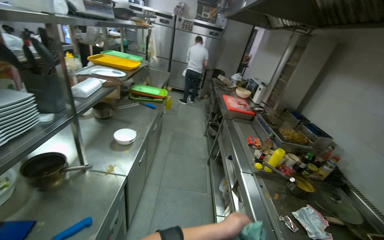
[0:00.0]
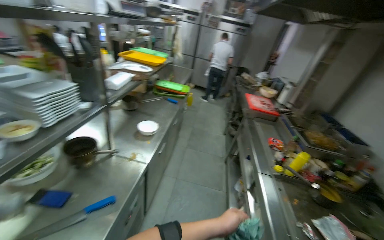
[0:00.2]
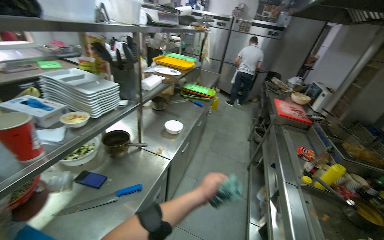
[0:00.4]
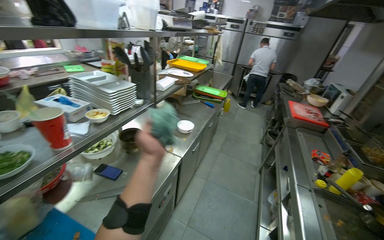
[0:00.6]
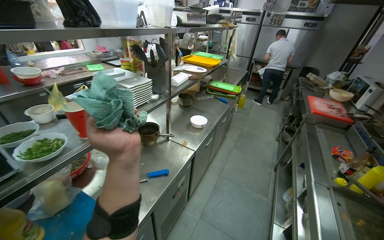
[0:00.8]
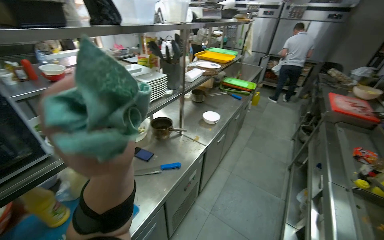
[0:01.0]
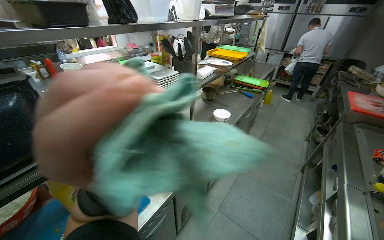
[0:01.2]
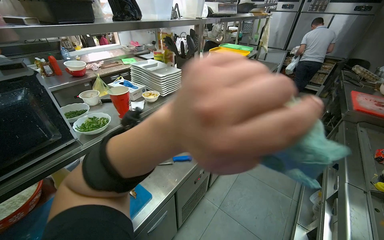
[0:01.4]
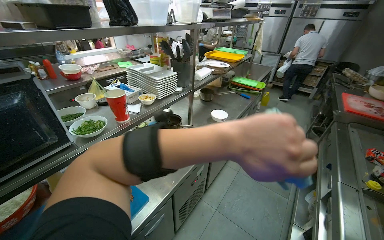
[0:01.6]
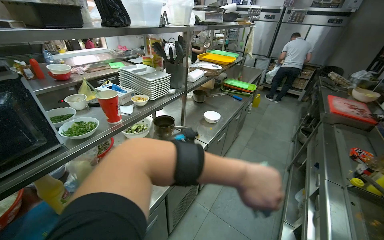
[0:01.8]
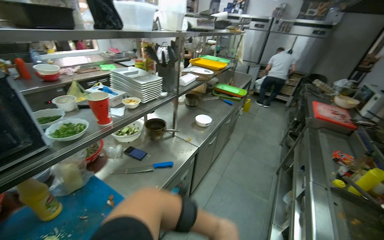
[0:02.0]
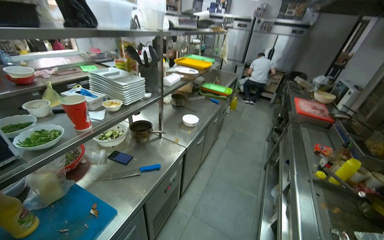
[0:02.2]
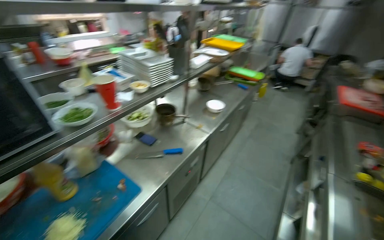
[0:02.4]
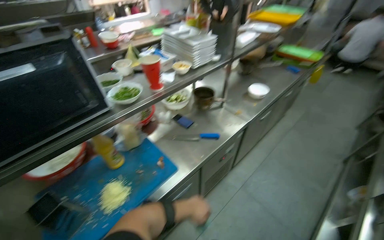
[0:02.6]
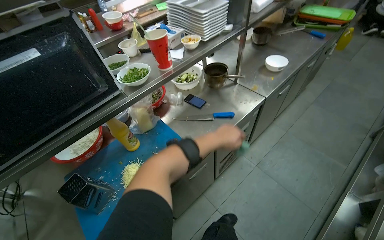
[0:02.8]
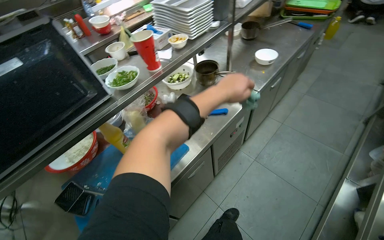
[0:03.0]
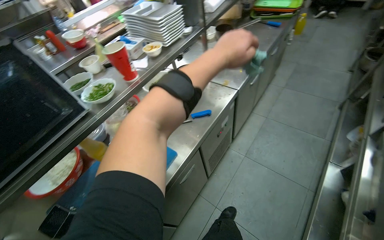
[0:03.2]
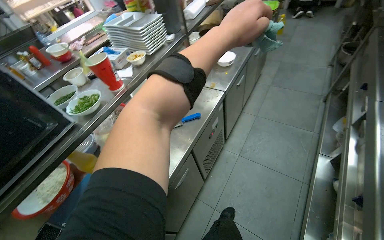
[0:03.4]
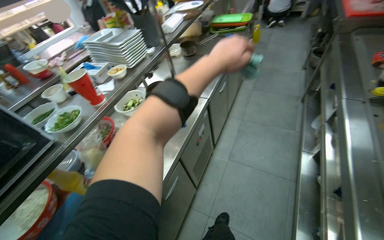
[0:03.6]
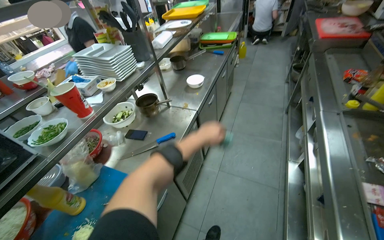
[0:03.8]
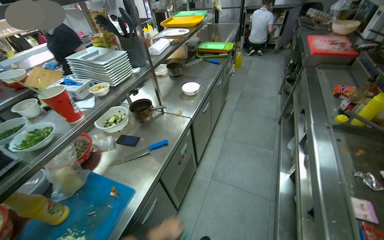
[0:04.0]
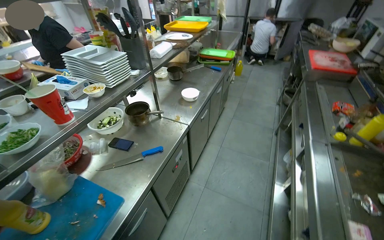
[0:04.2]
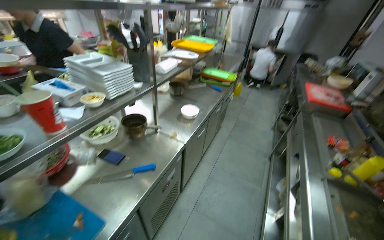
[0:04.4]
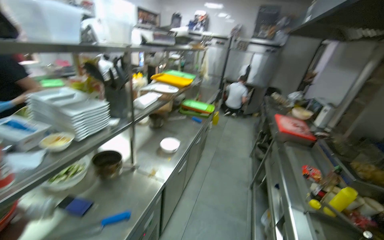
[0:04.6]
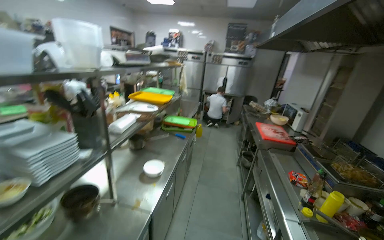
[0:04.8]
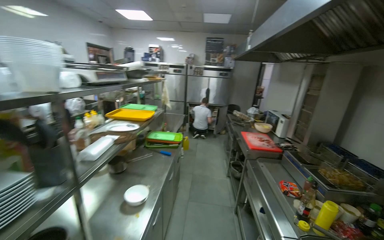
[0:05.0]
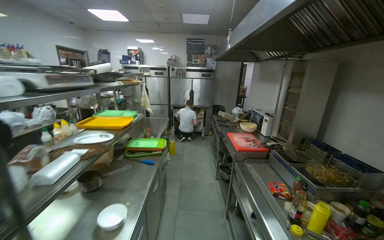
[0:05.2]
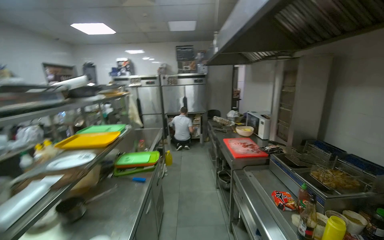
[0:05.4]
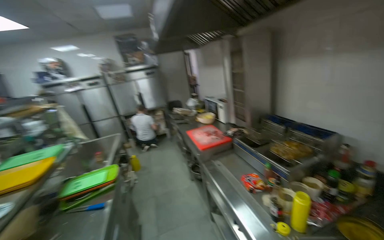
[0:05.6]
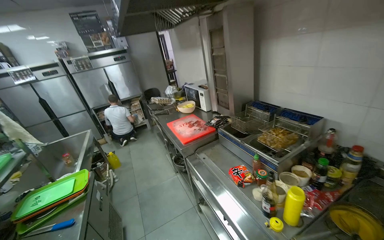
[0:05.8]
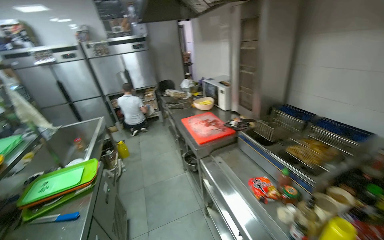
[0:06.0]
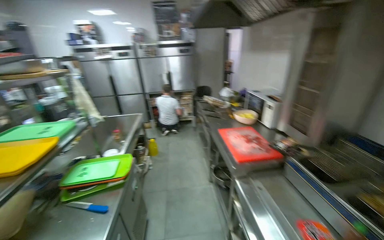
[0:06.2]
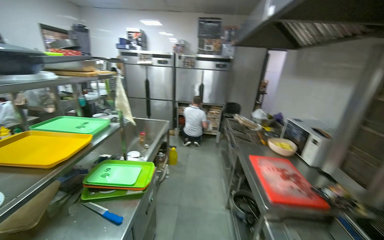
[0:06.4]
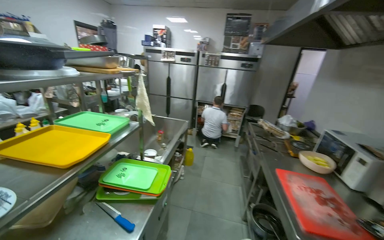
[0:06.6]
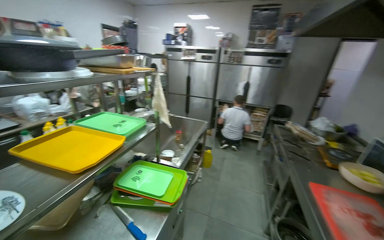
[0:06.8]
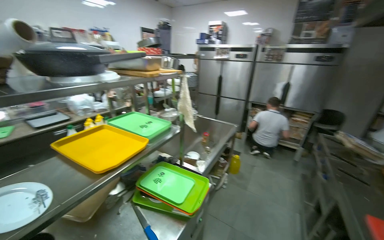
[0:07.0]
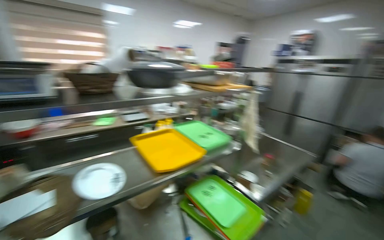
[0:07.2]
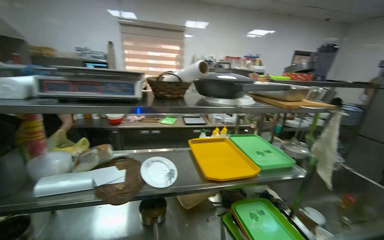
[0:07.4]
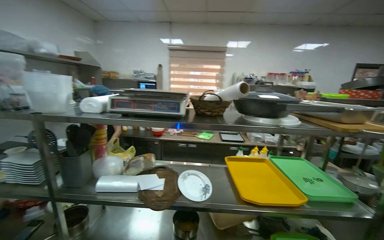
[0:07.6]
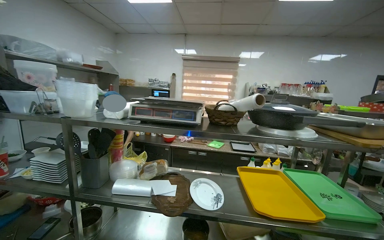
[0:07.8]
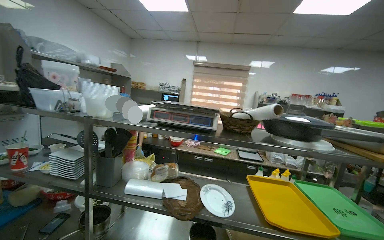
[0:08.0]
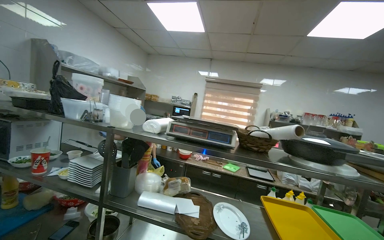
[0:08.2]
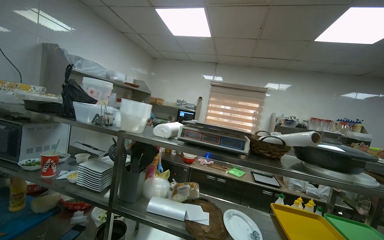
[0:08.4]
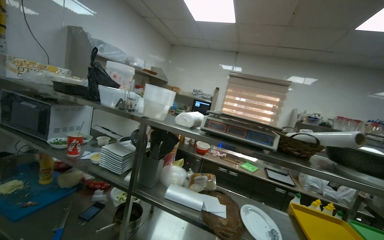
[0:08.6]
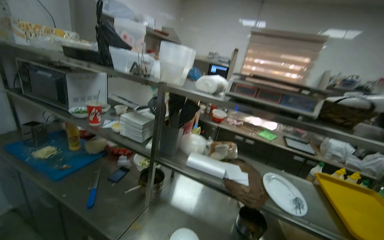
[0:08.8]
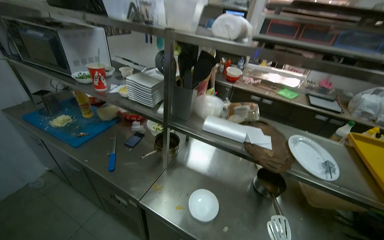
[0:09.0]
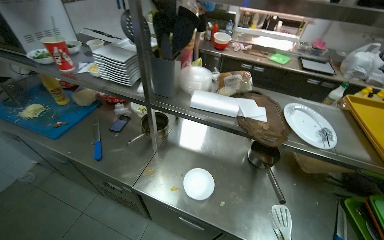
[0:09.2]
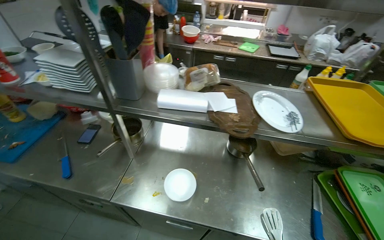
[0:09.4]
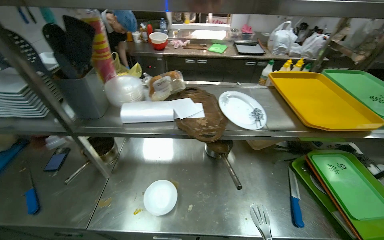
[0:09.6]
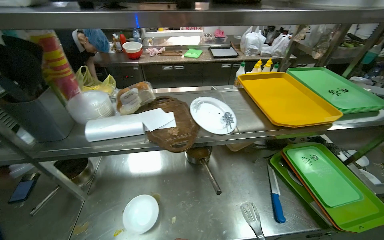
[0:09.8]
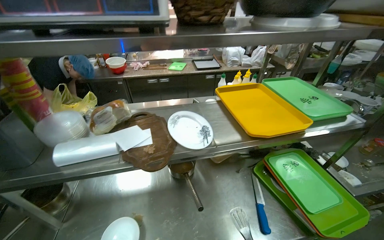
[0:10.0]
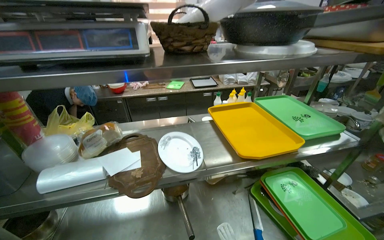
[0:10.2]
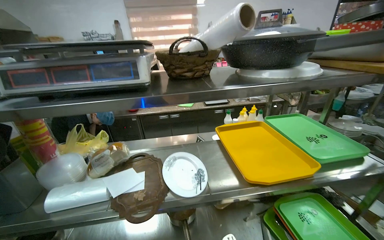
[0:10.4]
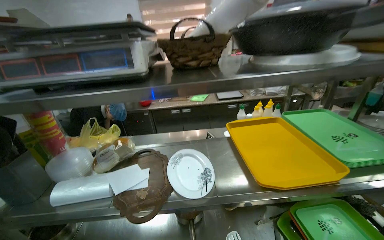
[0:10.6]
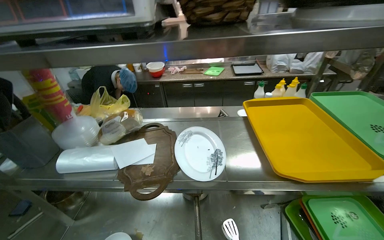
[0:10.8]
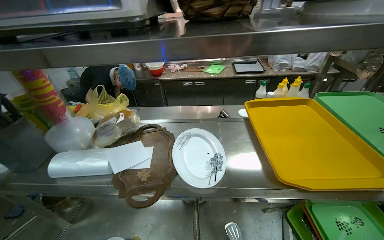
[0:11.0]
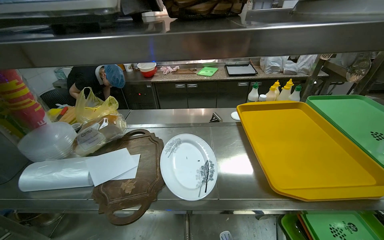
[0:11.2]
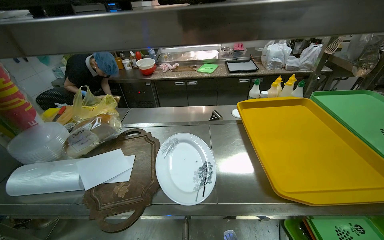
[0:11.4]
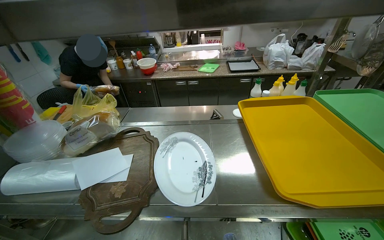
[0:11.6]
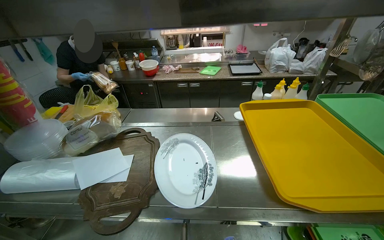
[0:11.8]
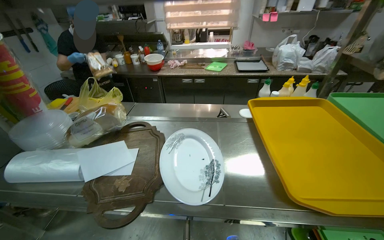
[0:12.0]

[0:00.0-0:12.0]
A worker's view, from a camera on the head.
Job: cooking food.
The whole recording: Cooking ingredients in pot. The worker stirs and adds ingredients to a pot on the stove.
0:00.0 to 0:01.6: The wearer's head swings roughly 35 degrees to the left.
0:01.6 to 0:03.0: The wearer looks some 15 degrees further downward.
0:03.0 to 0:04.4: The camera sweeps to the right, by approximately 20 degrees. The view tips upward by about 20 degrees.
0:04.4 to 0:06.0: The wearer moves roughly 80 cm. The head turns to the right by roughly 50 degrees.
0:06.0 to 0:07.6: The camera travels roughly 50 cm. The wearer's head swings approximately 115 degrees to the left. The view tilts approximately 15 degrees upward.
0:07.6 to 0:09.0: The view pans to the left by some 25 degrees. The view tips downward by about 20 degrees.
0:09.0 to 0:10.4: The head turns to the right by about 35 degrees.
0:10.4 to 0:12.0: The camera pitches downward, by about 15 degrees.

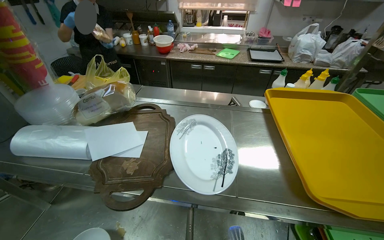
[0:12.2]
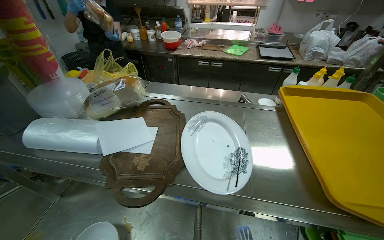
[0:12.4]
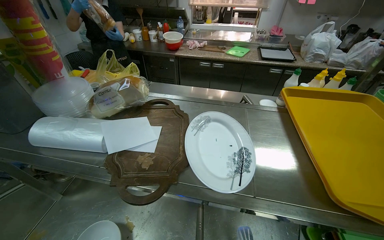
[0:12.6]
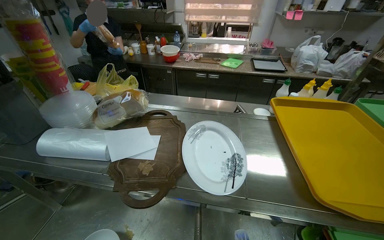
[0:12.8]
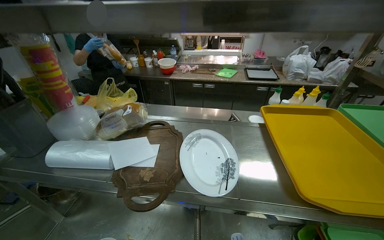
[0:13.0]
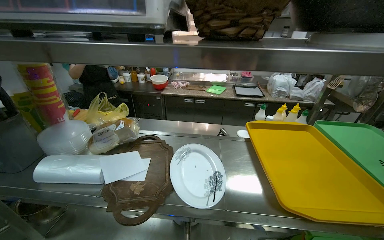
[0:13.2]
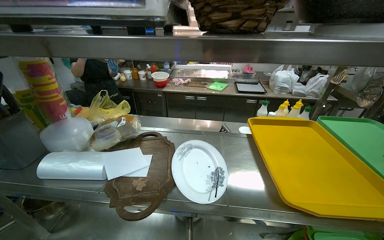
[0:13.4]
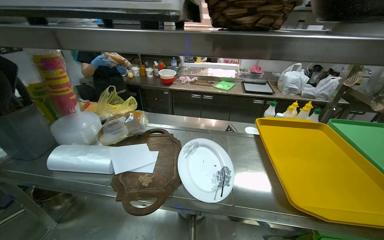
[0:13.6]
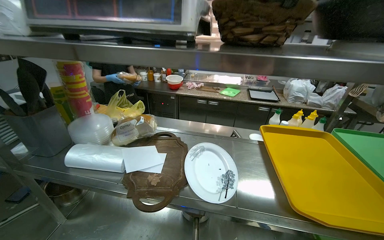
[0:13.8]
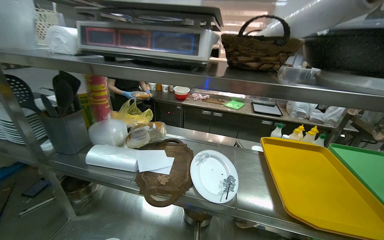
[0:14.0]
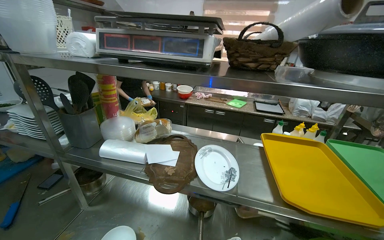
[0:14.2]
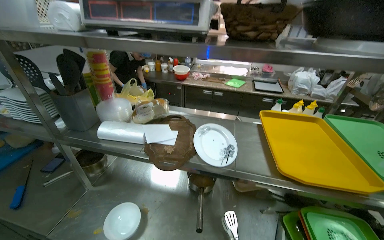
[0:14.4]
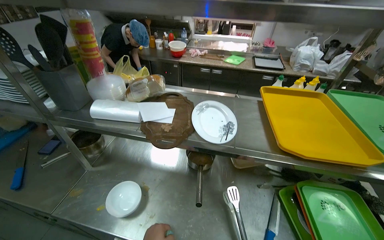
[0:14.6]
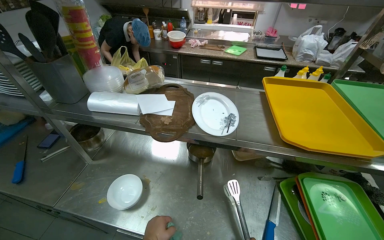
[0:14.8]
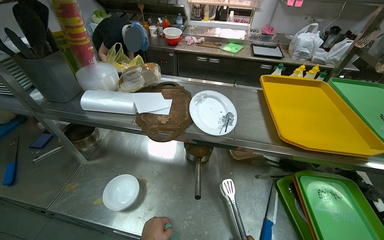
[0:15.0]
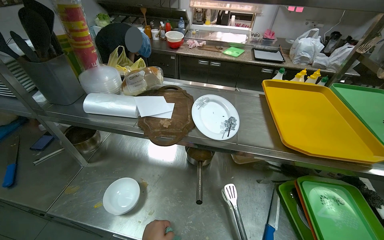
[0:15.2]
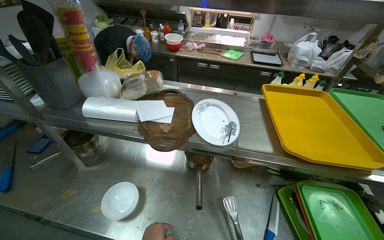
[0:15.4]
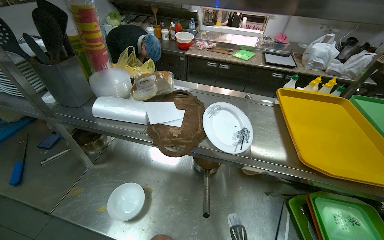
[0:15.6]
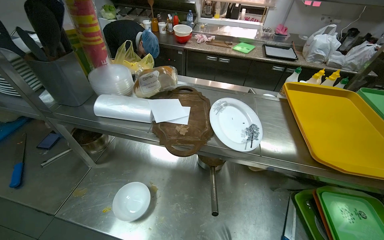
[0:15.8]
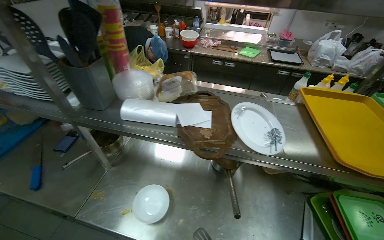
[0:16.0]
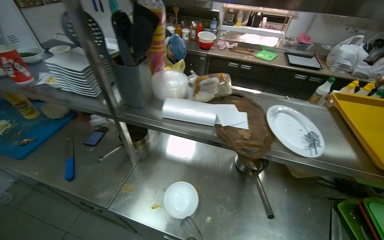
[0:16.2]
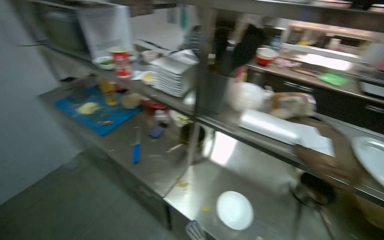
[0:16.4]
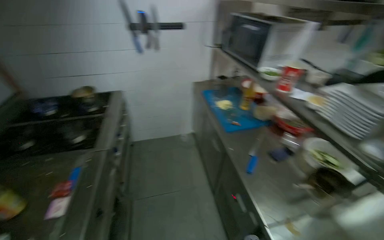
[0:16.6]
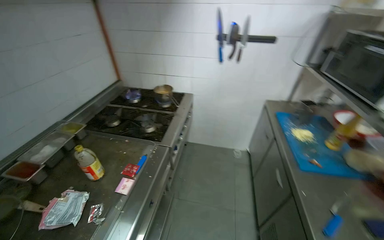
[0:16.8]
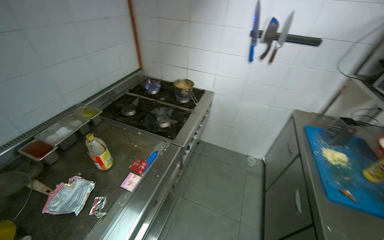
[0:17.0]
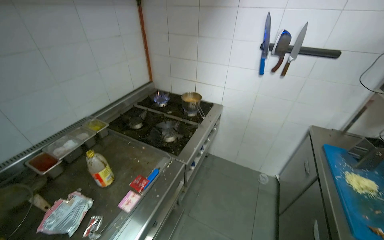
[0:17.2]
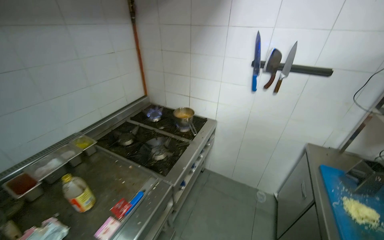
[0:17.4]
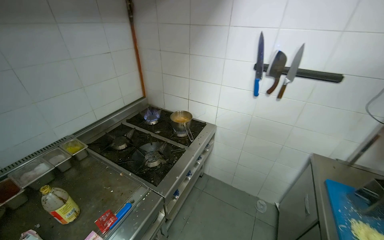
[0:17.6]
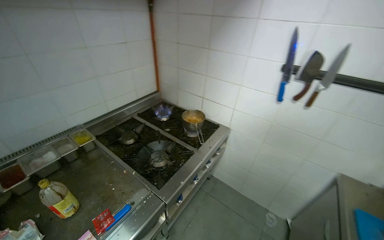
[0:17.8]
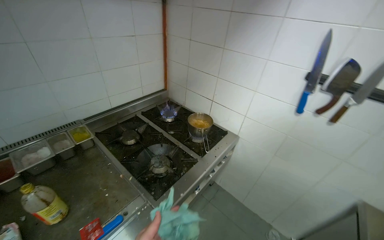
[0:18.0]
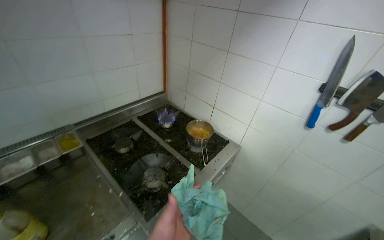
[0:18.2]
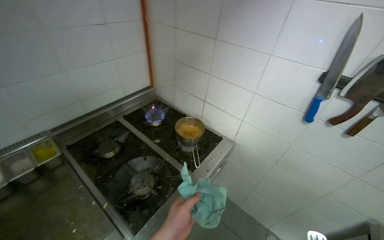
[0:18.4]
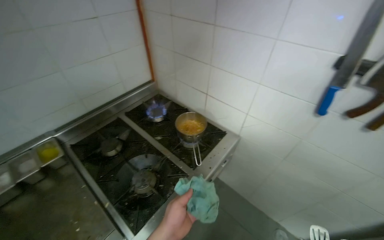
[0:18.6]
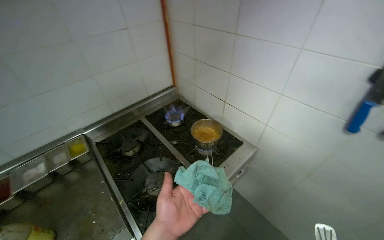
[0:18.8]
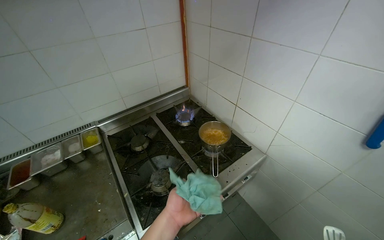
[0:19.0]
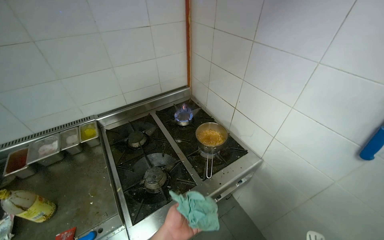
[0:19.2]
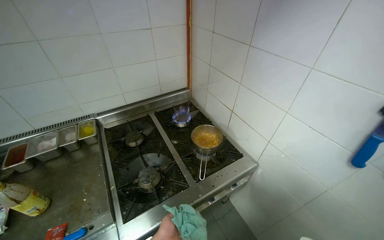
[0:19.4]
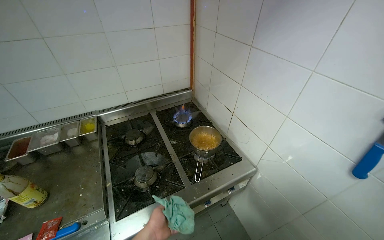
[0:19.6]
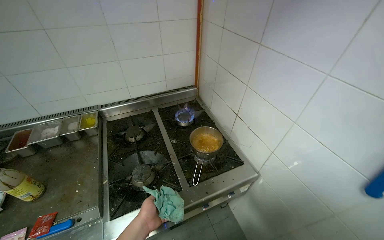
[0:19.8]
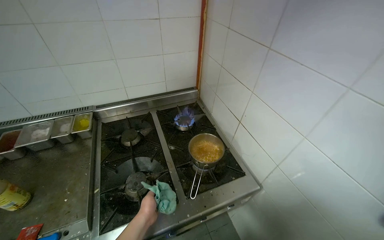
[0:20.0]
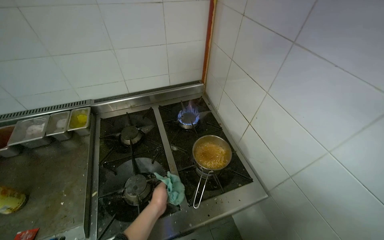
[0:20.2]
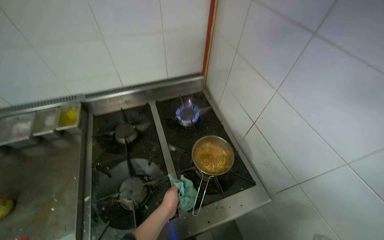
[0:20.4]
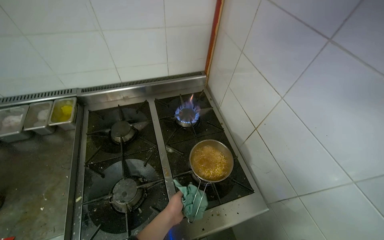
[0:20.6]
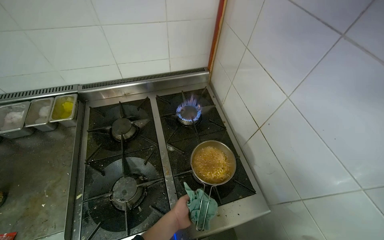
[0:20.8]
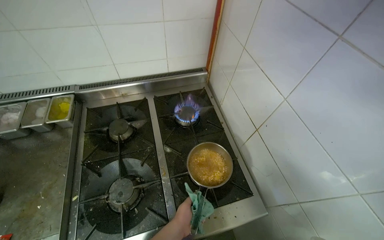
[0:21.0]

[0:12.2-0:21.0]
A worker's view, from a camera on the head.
Job: cooking food.
The whole recording: Cooking ingredients in pot. The worker stirs and adds ingredients to a pot on the stove.
0:15.2 to 0:16.6: The head travels some 1 m. The camera is aimed approximately 25 degrees further to the left. The view tilts roughly 15 degrees upward.
0:16.6 to 0:18.0: The head travels about 60 cm. The wearer looks approximately 55 degrees further to the left.
0:18.0 to 0:19.6: The camera is carried approximately 40 cm. The wearer looks some 25 degrees further to the left.
0:19.6 to 0:21.0: The view tips downward by roughly 15 degrees. The left hand shifts some 15 cm to the right.
